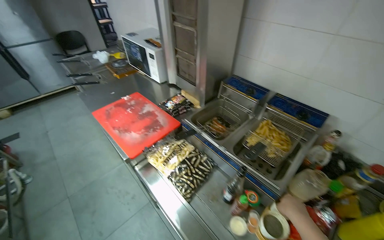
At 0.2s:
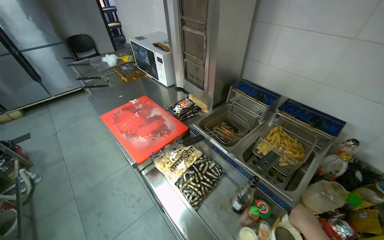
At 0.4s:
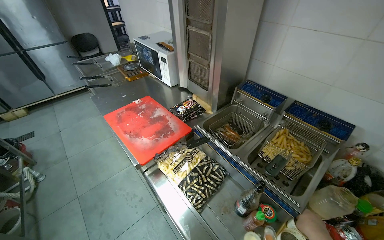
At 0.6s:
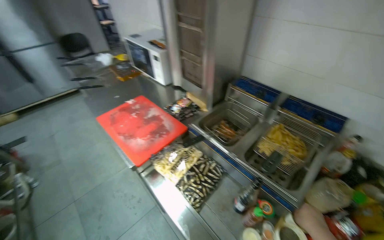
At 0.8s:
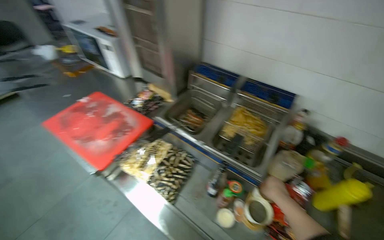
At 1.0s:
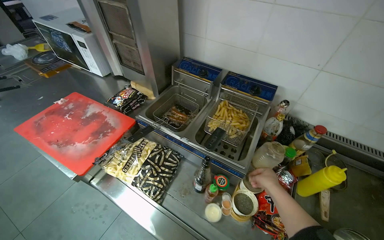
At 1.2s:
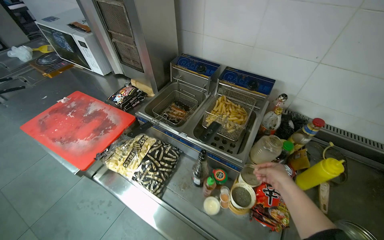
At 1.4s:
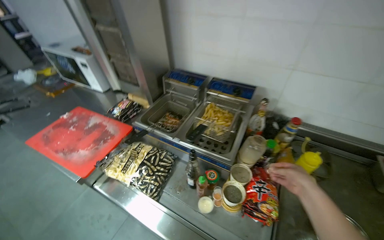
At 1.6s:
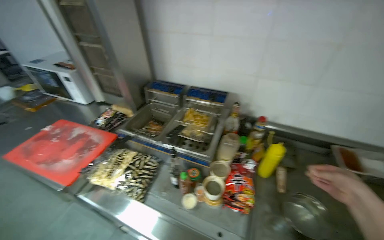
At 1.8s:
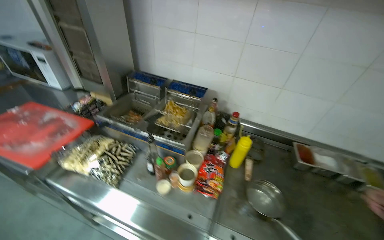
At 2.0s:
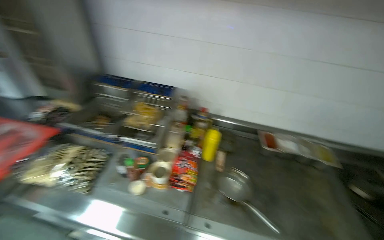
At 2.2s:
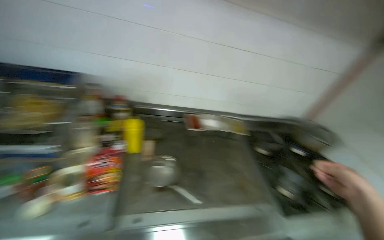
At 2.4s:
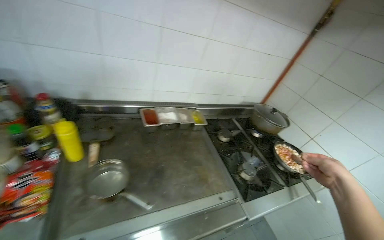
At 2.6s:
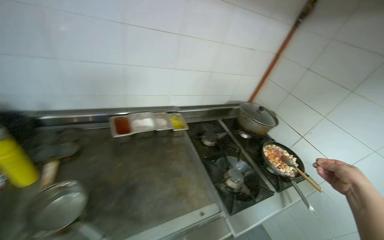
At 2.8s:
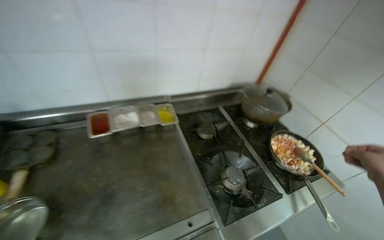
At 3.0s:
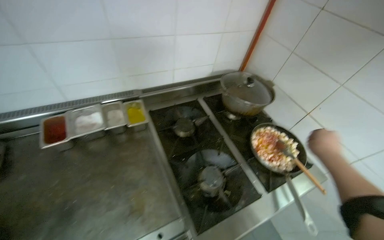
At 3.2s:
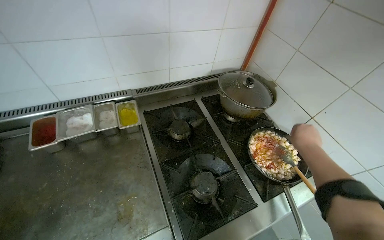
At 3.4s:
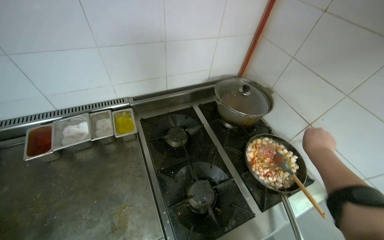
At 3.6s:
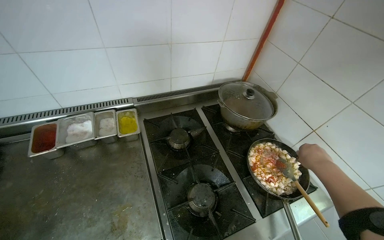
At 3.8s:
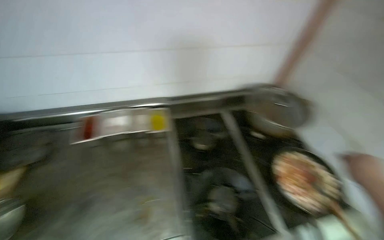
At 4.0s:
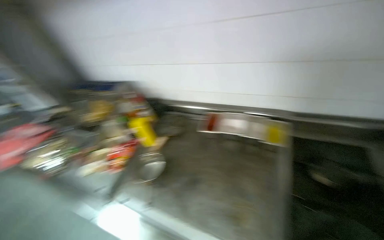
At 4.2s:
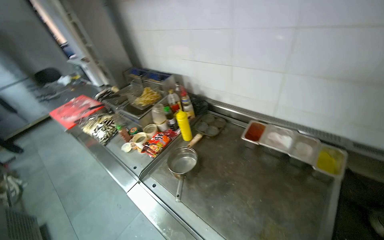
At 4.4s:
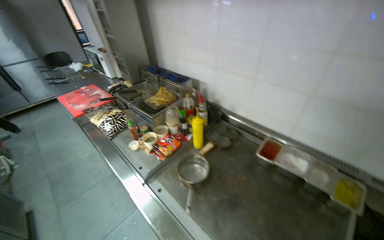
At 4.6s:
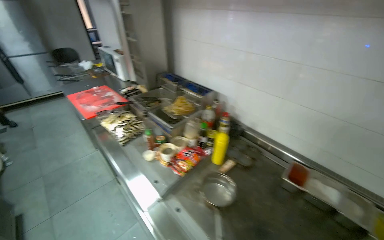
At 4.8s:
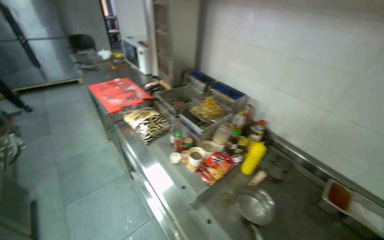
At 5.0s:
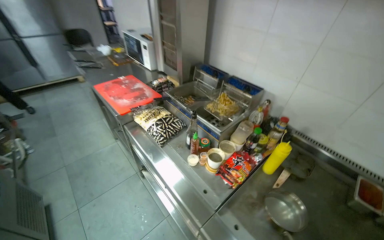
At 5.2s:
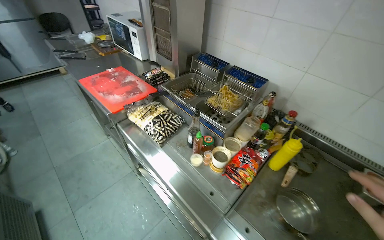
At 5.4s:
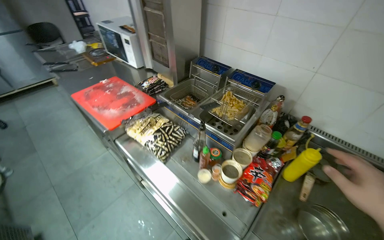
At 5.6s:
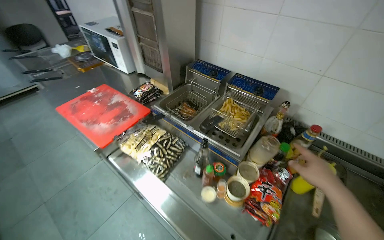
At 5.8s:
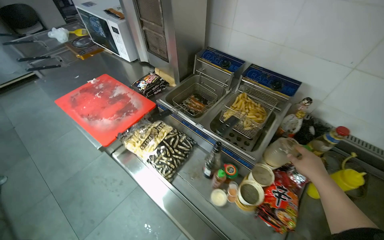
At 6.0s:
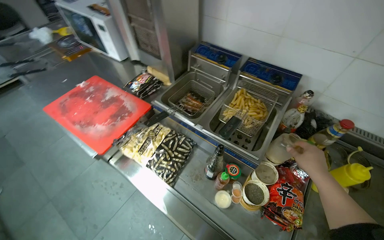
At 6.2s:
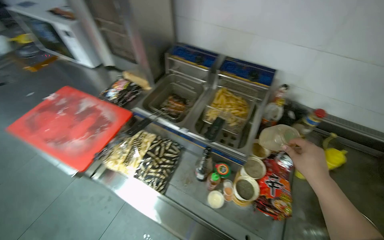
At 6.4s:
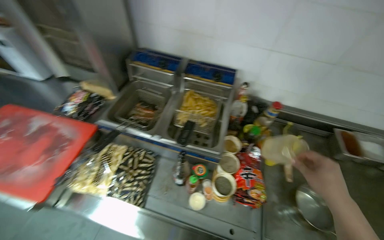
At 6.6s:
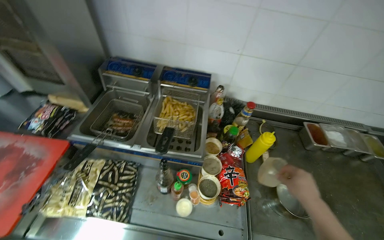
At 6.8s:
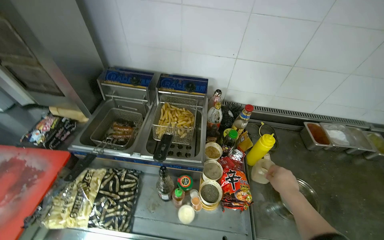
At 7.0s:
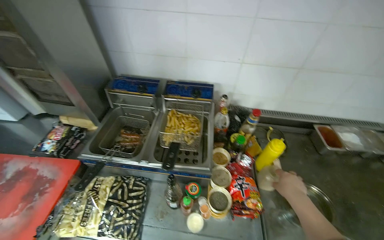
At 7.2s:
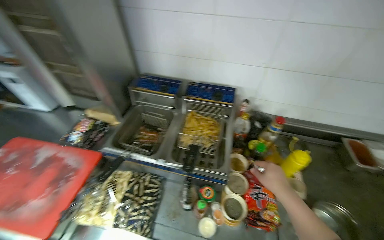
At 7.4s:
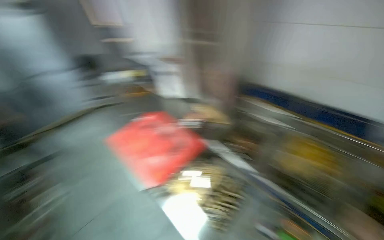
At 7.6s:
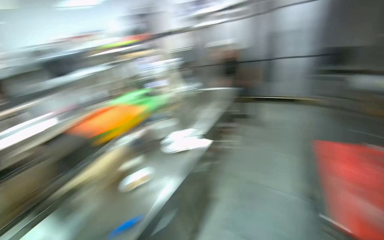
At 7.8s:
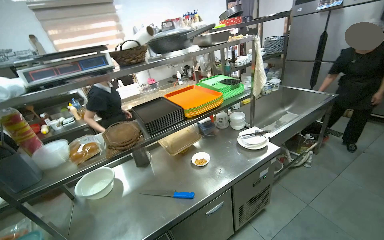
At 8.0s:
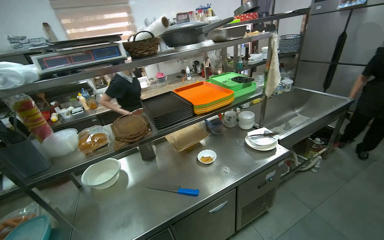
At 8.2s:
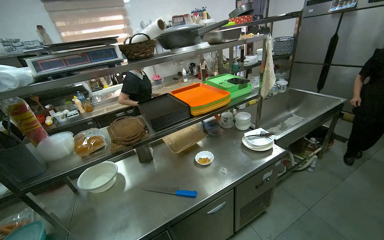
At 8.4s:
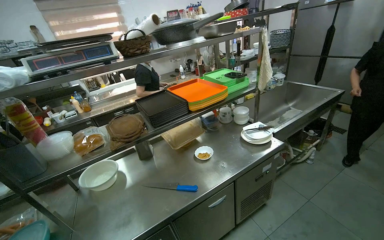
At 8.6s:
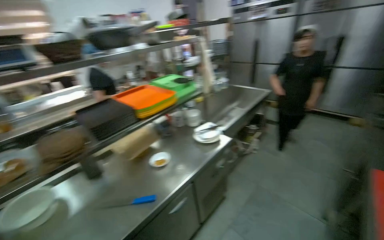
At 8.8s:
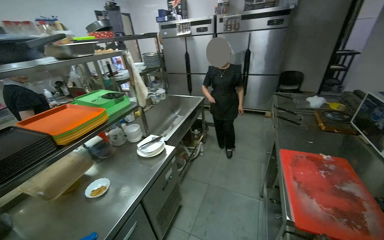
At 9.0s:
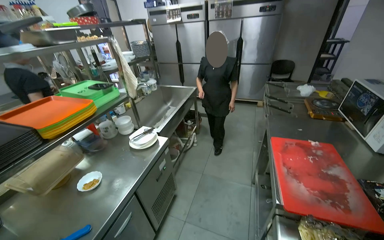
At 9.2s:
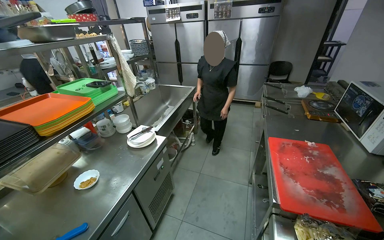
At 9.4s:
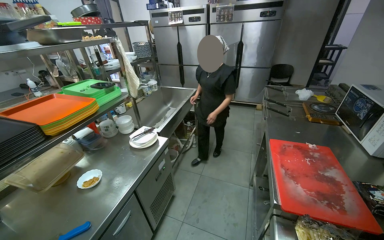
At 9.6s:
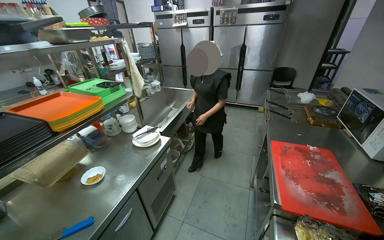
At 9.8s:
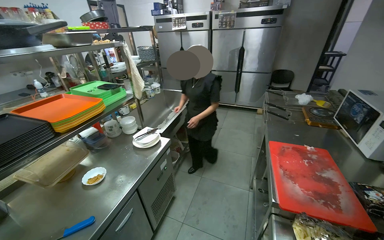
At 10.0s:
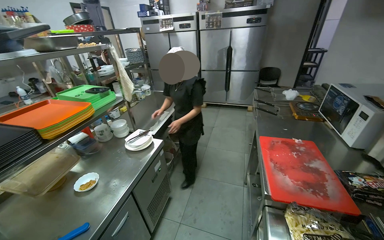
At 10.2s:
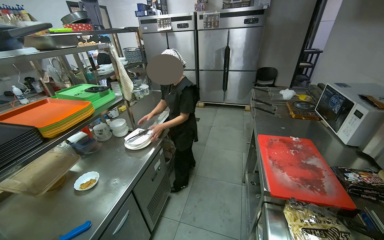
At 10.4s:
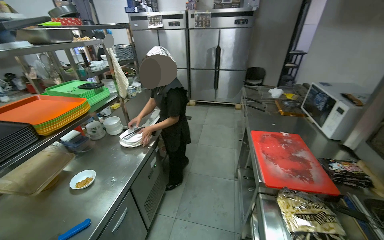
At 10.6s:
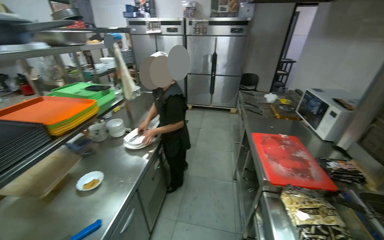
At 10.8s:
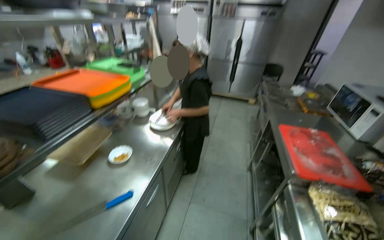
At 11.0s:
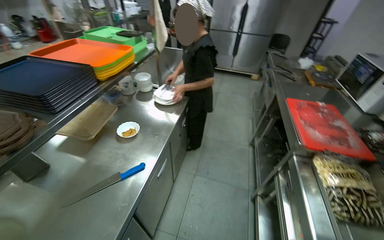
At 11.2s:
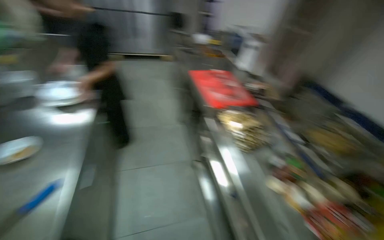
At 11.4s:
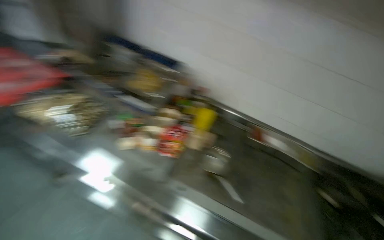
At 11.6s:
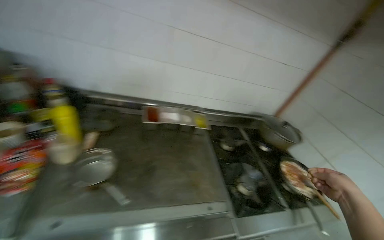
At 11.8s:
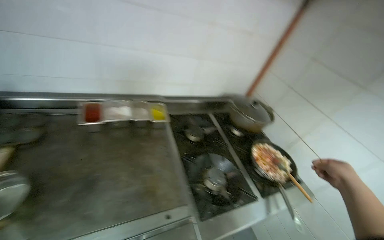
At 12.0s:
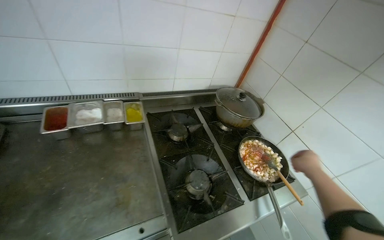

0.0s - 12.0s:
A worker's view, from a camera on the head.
Job: cooking food.
The whole recording: Cooking food in pan. The worker turns on the stove, stirs food in a pan, and adds chopped onion to it.
0.0s - 1.6s: The wearer's head swings some 25 degrees to the right.
1.6s - 3.0s: The wearer moves some 90 cm. The wearer looks some 50 degrees further to the right. The view tilts some 20 degrees downward.
3.0s - 4.4s: The head rotates some 70 degrees to the left.
4.4s - 6.0s: The head travels about 90 cm. The camera pitches downward, by about 15 degrees.
6.0s - 7.6s: The head turns to the left by about 45 degrees.
10.4s - 12.0s: The head travels approximately 1 m. The wearer looks about 120 degrees further to the right. The wearer looks about 40 degrees further downward.

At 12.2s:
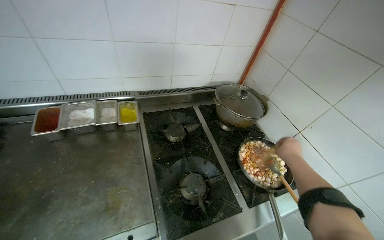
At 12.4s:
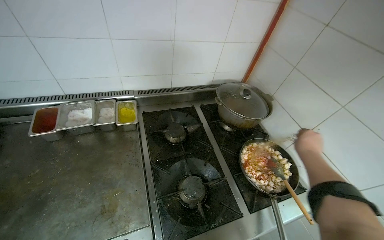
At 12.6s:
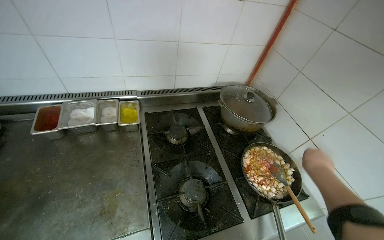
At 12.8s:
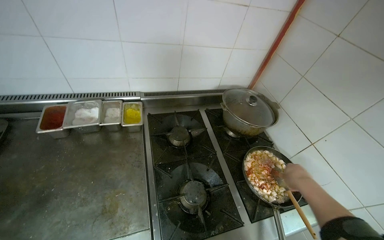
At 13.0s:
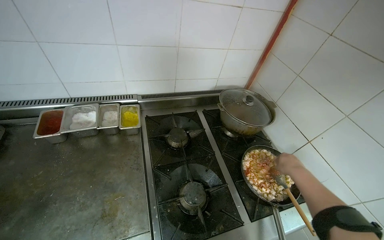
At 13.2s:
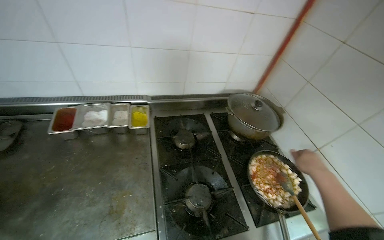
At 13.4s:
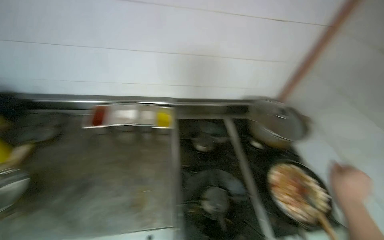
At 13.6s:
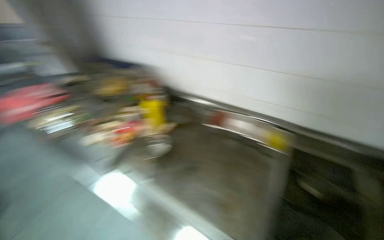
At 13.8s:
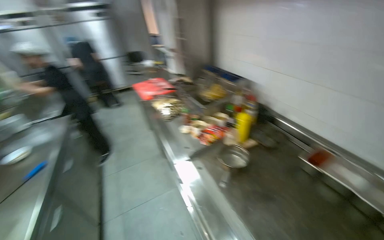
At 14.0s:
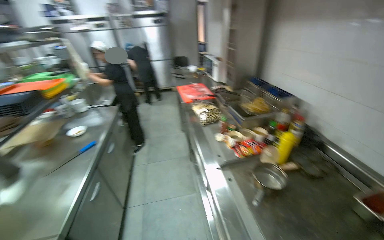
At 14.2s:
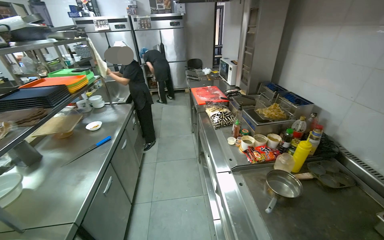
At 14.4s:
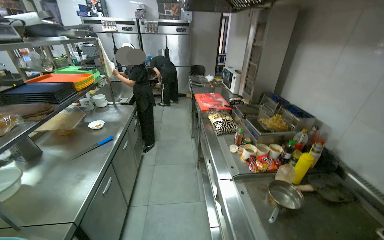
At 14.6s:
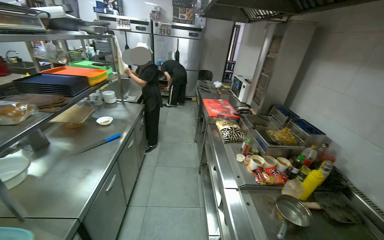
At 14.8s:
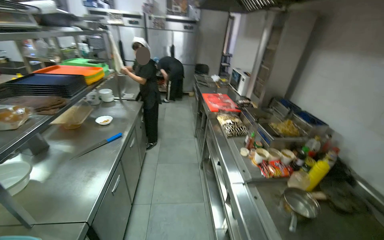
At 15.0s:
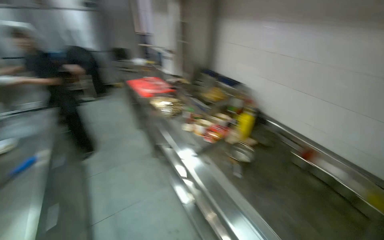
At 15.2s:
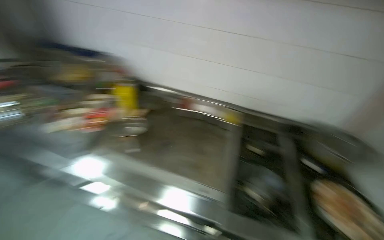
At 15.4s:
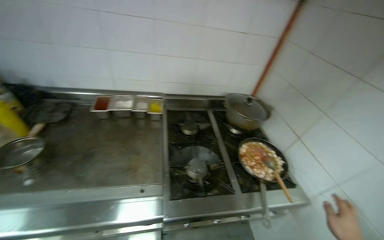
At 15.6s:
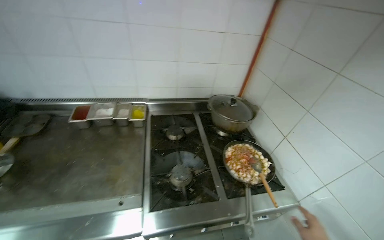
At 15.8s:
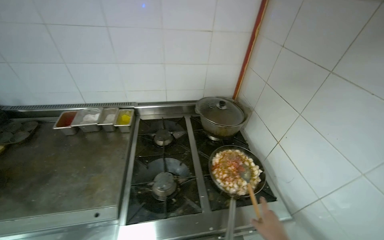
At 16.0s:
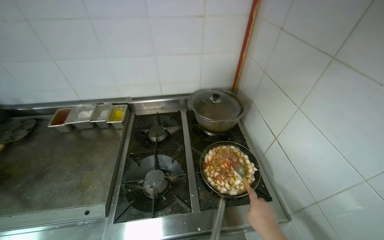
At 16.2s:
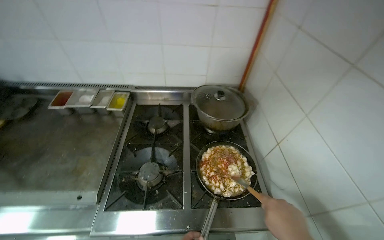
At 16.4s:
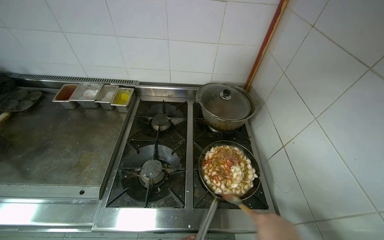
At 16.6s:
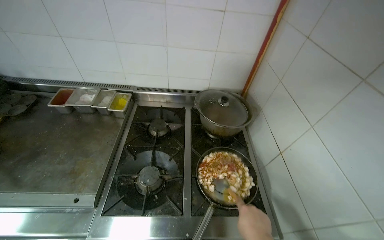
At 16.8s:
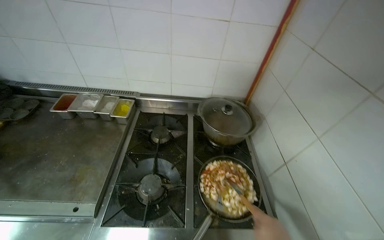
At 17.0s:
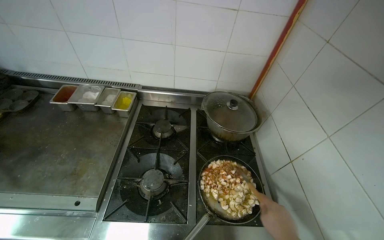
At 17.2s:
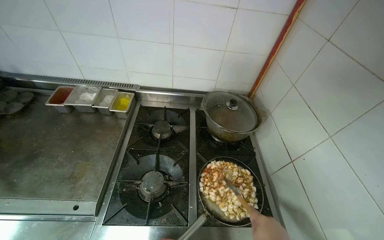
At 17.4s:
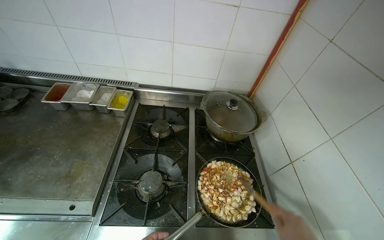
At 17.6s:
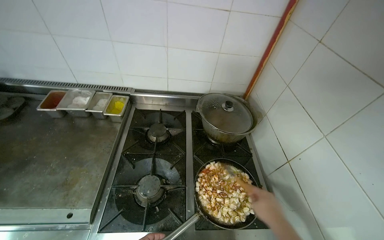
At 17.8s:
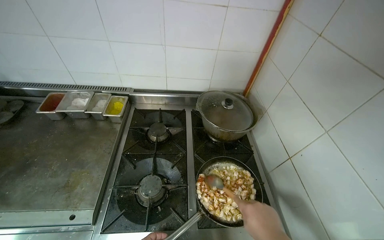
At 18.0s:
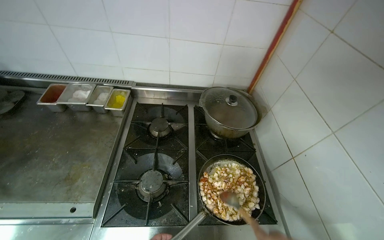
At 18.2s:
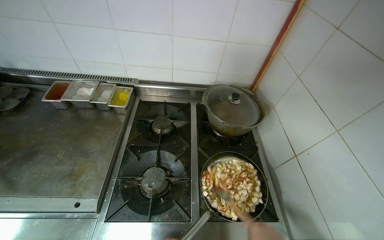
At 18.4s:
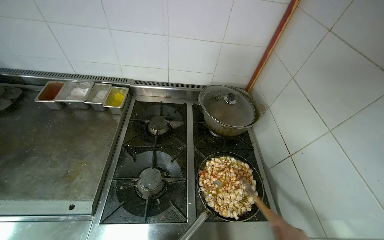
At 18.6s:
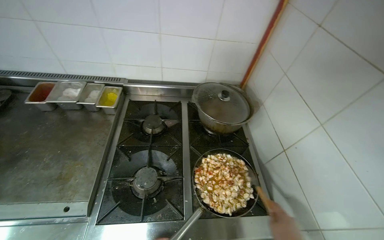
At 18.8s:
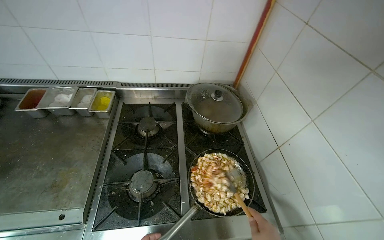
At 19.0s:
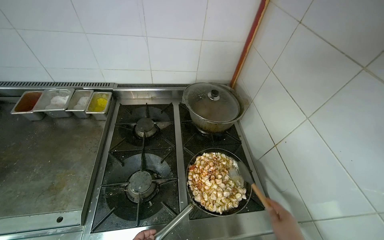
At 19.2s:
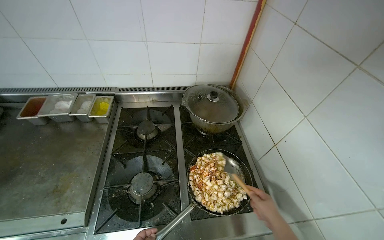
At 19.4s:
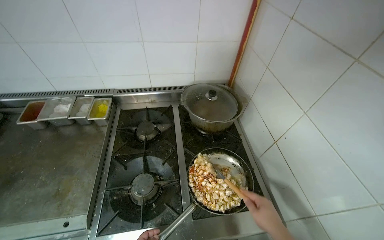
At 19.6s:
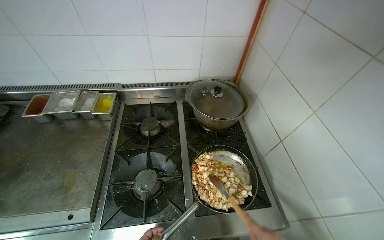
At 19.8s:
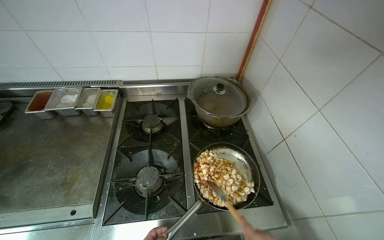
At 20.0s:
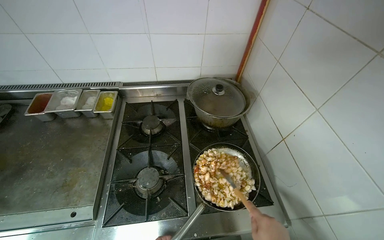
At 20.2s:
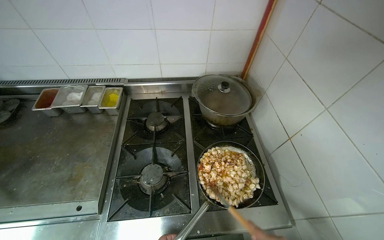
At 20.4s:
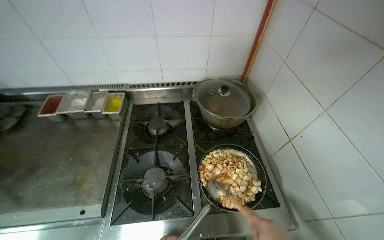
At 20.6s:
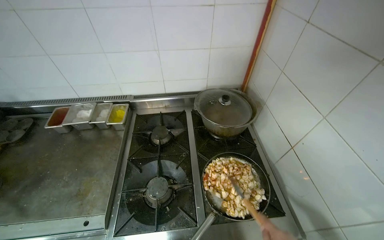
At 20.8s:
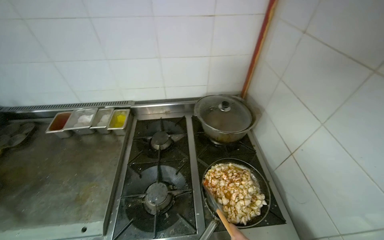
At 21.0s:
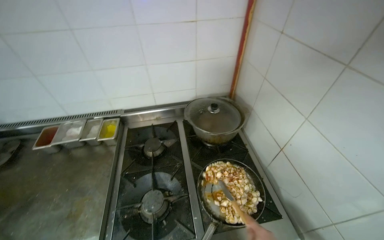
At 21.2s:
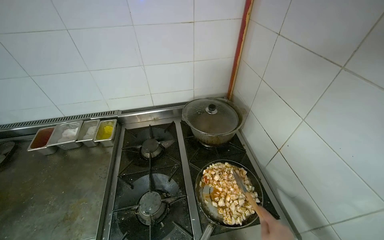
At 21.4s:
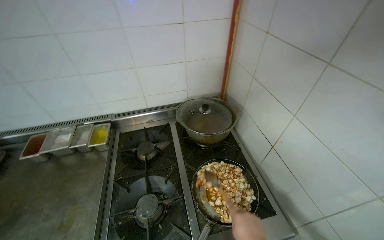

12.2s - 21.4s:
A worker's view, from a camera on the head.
Job: cooking food.
The whole recording: Cooking food in pan. The worker turns on the stove, stirs food in a pan, and adds chopped onion to it.
12.2s - 13.8s: The wearer's head swings some 85 degrees to the left.
13.8s - 15.2s: The wearer's head swings approximately 50 degrees to the right.
15.2s - 16.8s: The camera is carried about 50 cm.
